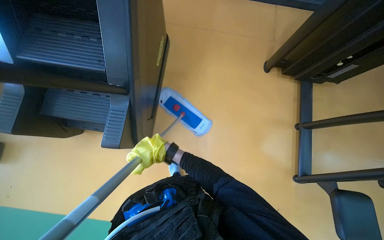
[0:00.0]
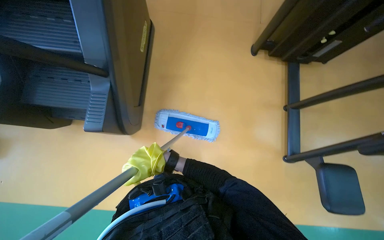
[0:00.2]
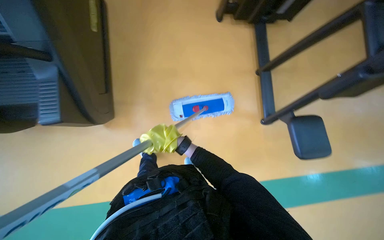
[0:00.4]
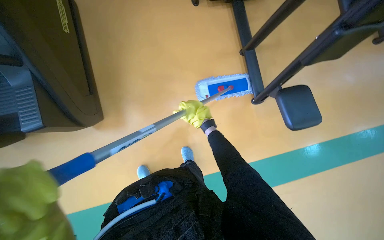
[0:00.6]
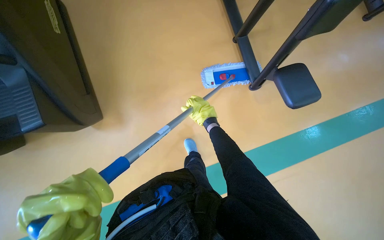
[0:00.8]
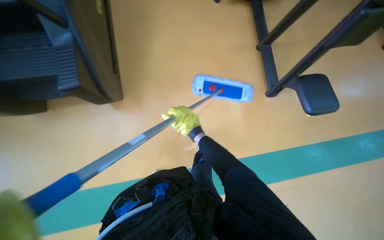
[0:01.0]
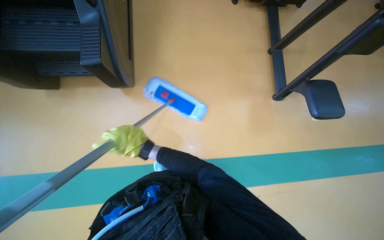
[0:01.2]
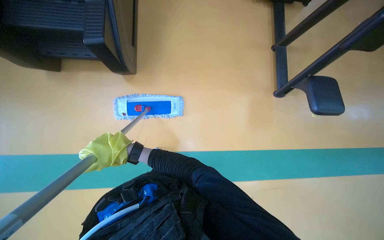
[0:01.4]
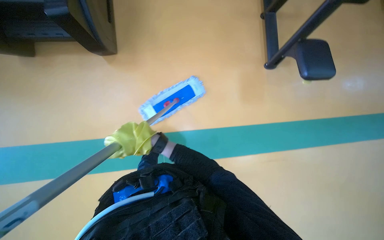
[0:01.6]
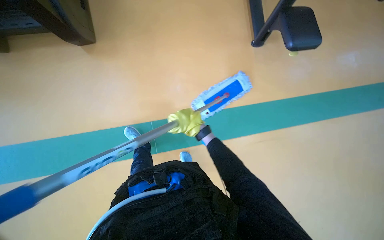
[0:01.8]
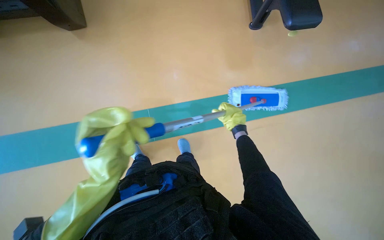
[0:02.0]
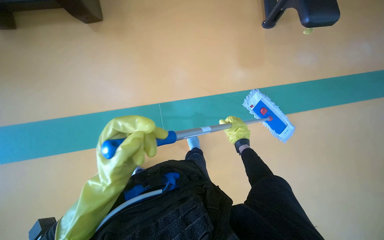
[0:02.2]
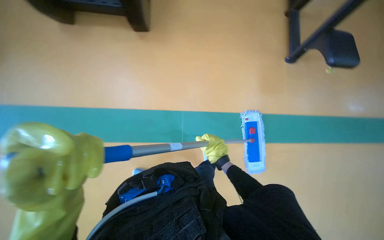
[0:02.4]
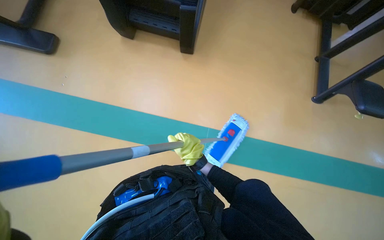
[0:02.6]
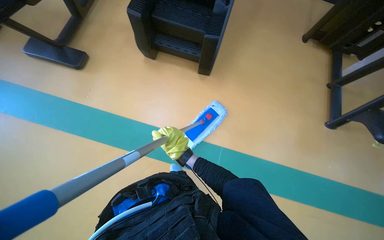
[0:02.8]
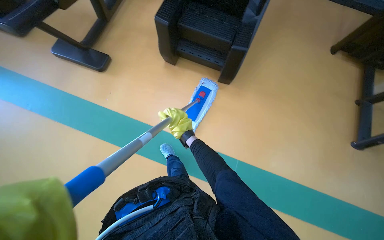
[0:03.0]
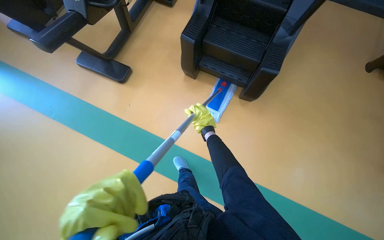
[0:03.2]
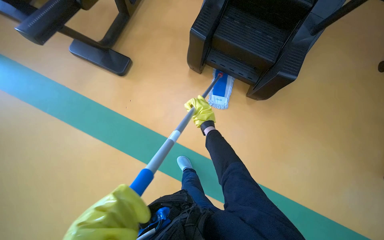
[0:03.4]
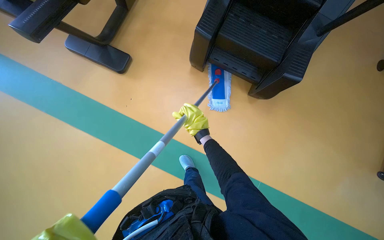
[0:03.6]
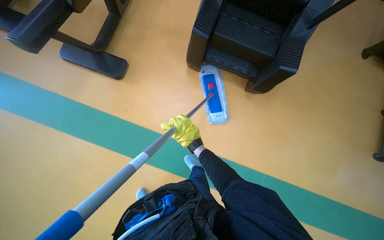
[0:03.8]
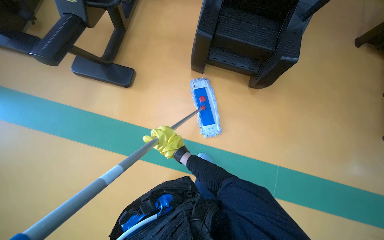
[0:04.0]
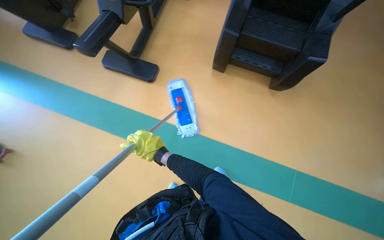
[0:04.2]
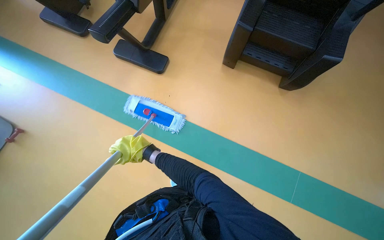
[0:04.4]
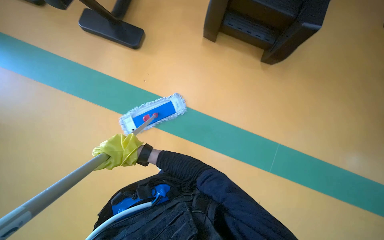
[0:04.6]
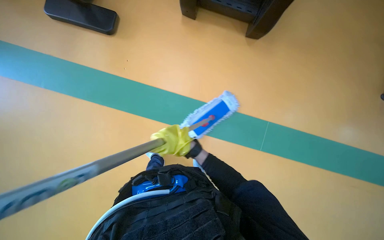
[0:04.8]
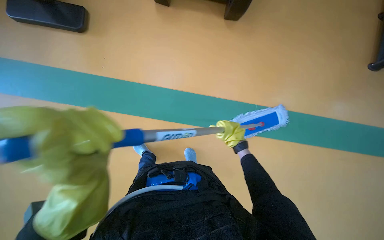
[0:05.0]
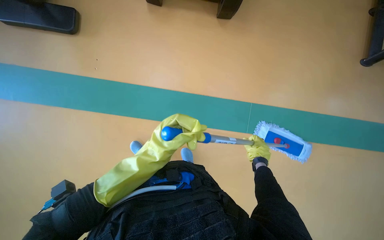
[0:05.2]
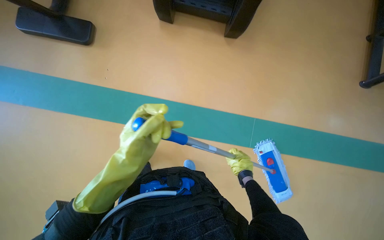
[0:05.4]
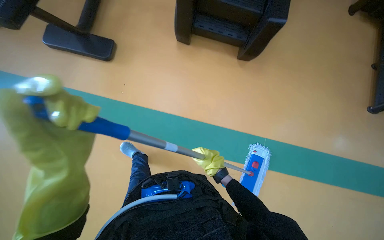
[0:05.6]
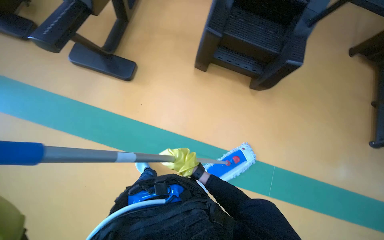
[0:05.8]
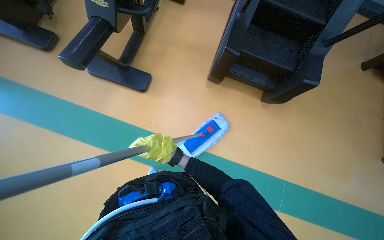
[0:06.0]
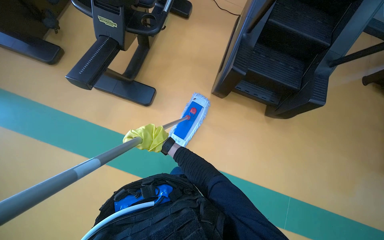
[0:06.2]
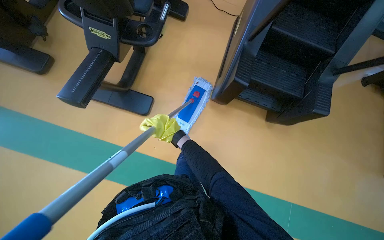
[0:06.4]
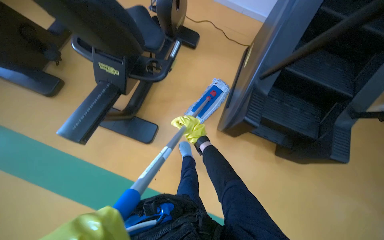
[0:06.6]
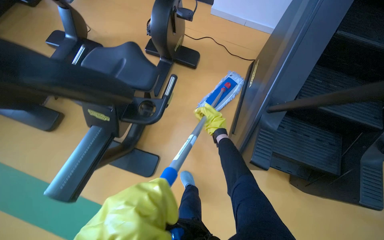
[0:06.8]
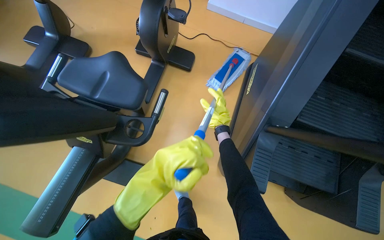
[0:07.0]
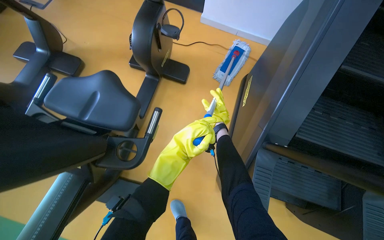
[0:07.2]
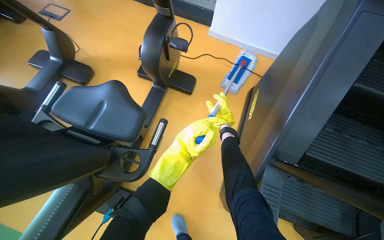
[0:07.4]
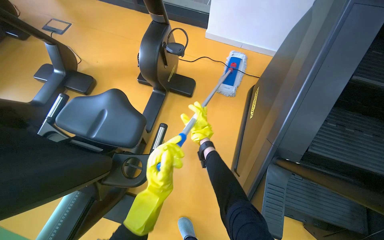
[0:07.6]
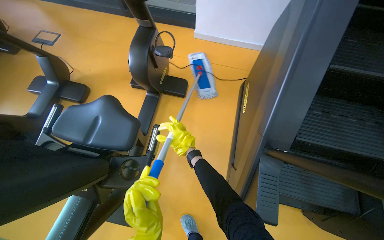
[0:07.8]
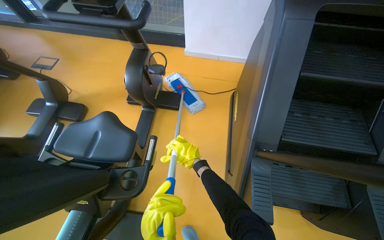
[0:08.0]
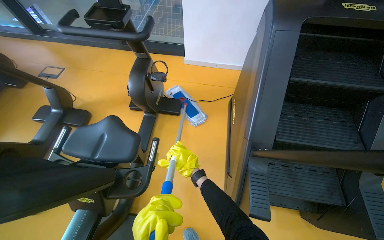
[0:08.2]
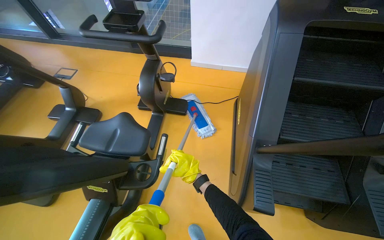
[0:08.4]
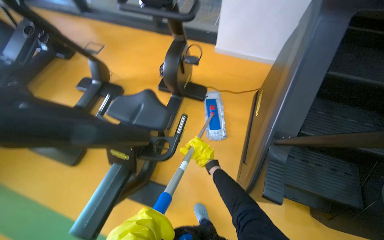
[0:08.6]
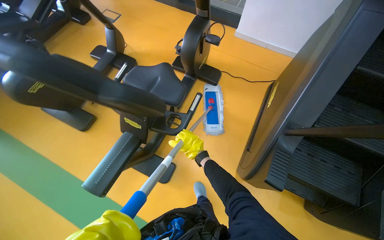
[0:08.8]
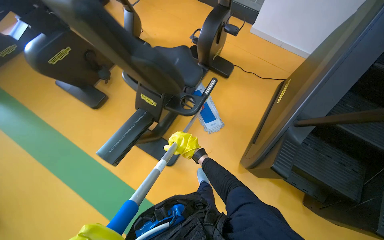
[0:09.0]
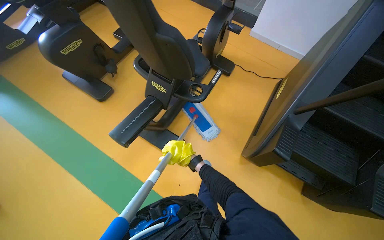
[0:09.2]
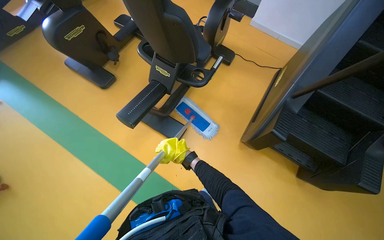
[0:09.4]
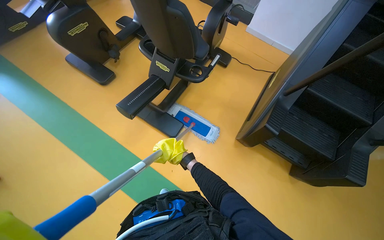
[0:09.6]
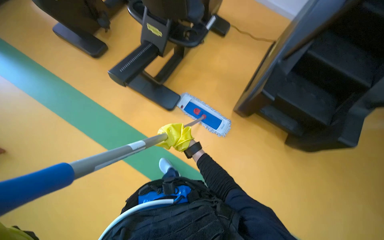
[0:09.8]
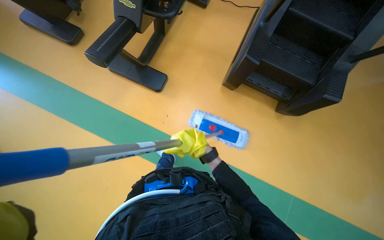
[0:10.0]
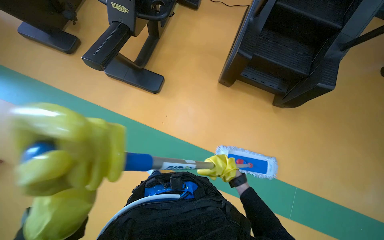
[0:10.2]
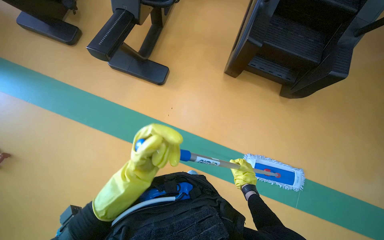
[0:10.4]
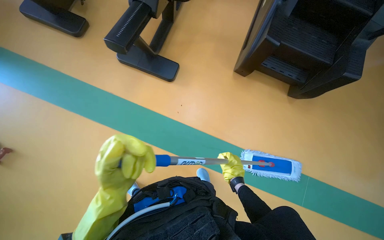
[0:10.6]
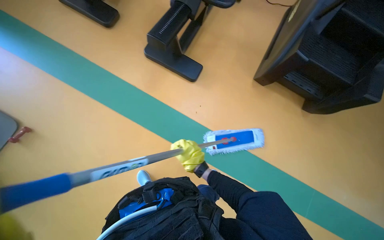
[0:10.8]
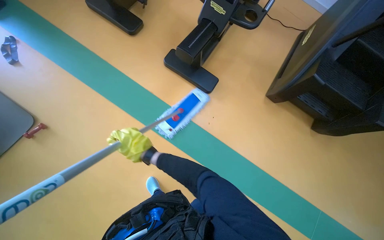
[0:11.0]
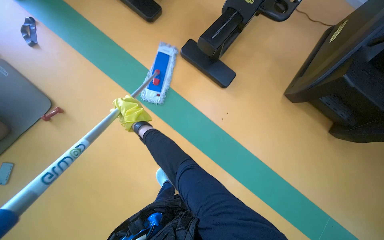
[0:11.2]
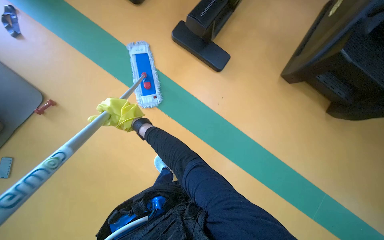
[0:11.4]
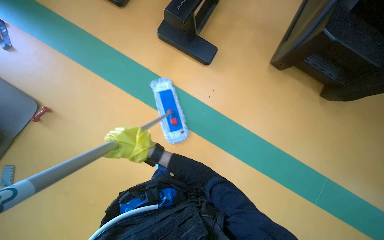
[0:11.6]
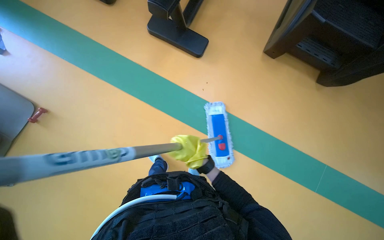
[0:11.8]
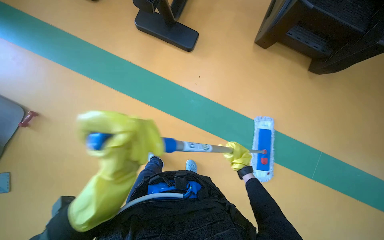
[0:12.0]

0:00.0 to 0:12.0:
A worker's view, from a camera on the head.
Job: mopping floor.
The whole recording: Mopping gym floor. The worker mops the gym floor with a flat mop.
0:00.0 to 0:01.6: The view tips downward by approximately 15 degrees.
0:03.0 to 0:04.4: The camera is carried some 50 cm.
0:04.4 to 0:06.0: The wearer moves to the left, roughly 40 cm.
0:06.0 to 0:07.6: The wearer moves roughly 90 cm.
0:07.6 to 0:09.0: The camera travels some 40 cm.
0:09.0 to 0:10.4: The camera travels approximately 60 cm.
0:10.4 to 0:12.0: The right hand travels to the left and back again, approximately 90 cm each way.

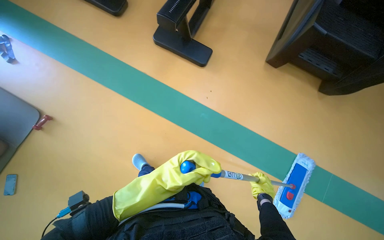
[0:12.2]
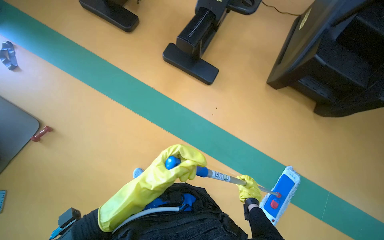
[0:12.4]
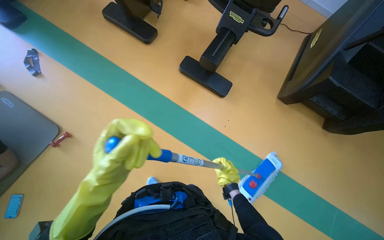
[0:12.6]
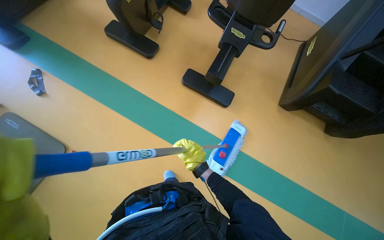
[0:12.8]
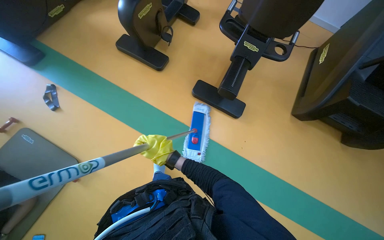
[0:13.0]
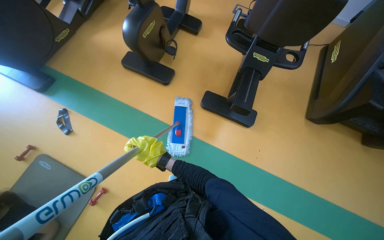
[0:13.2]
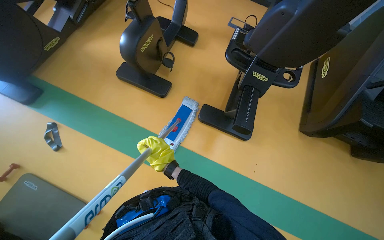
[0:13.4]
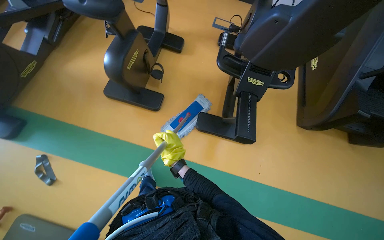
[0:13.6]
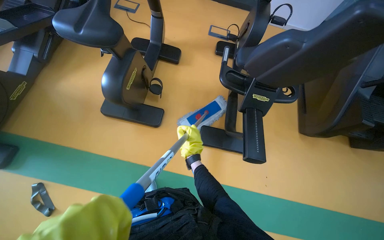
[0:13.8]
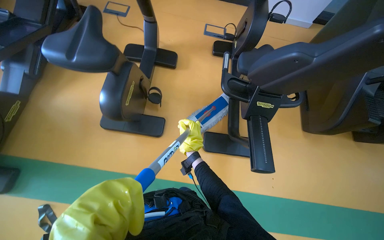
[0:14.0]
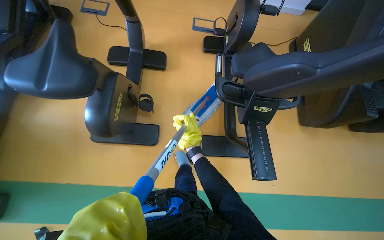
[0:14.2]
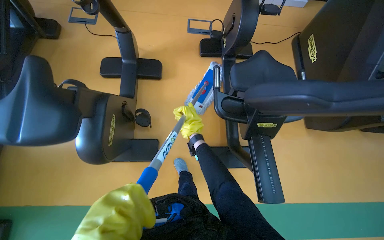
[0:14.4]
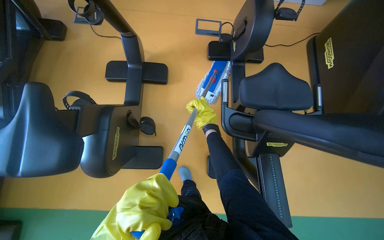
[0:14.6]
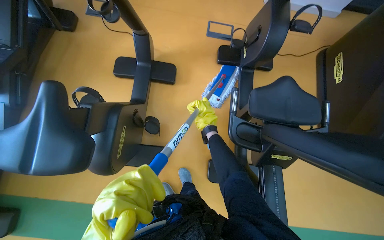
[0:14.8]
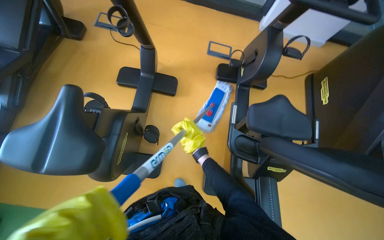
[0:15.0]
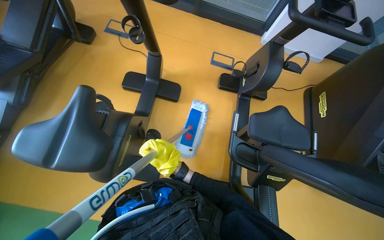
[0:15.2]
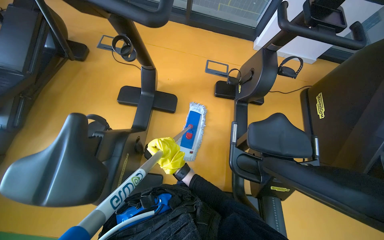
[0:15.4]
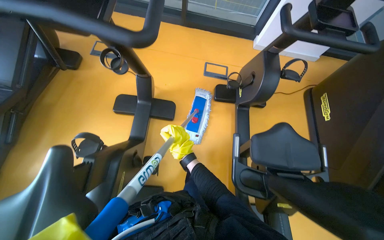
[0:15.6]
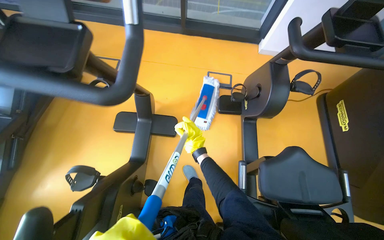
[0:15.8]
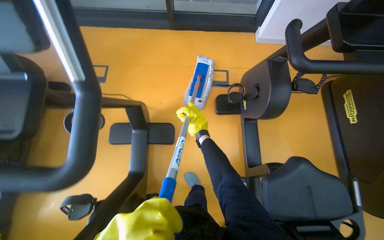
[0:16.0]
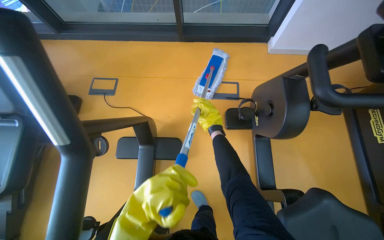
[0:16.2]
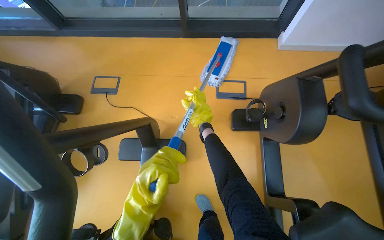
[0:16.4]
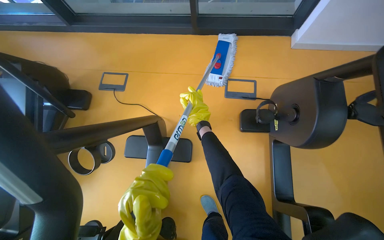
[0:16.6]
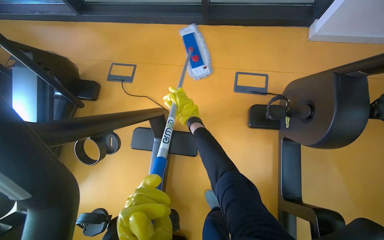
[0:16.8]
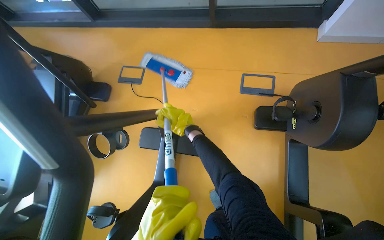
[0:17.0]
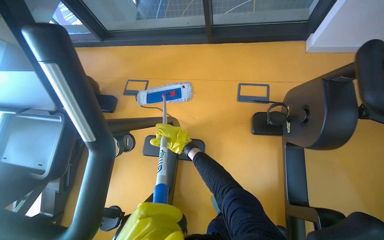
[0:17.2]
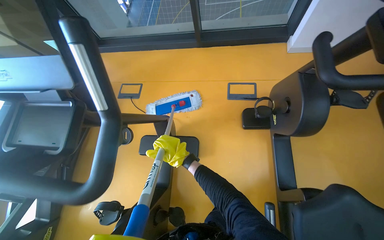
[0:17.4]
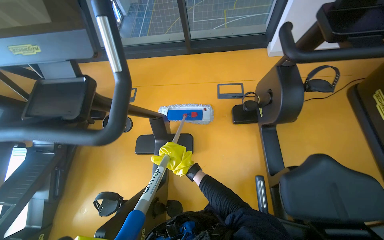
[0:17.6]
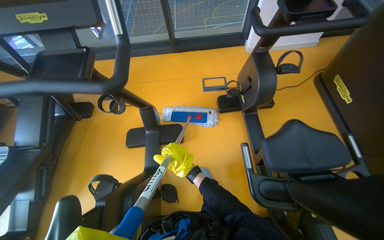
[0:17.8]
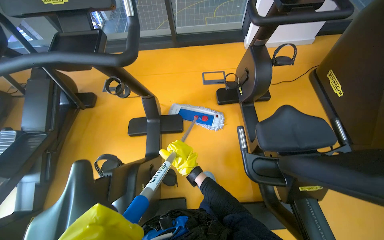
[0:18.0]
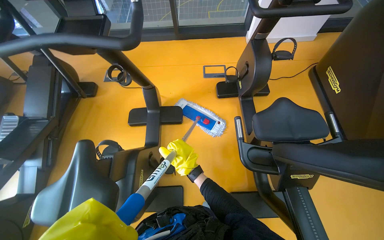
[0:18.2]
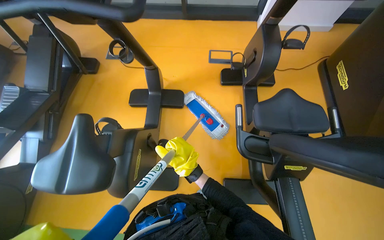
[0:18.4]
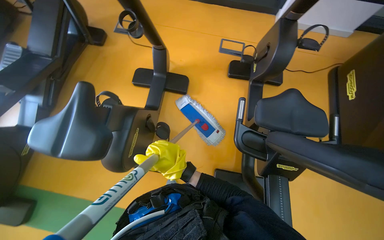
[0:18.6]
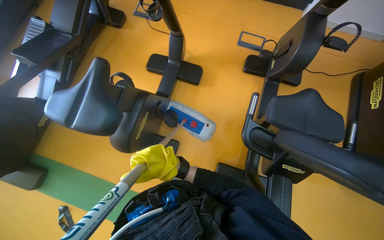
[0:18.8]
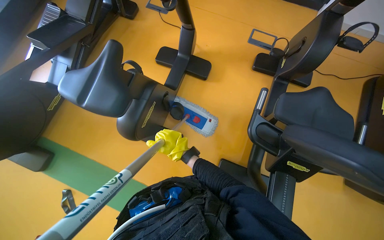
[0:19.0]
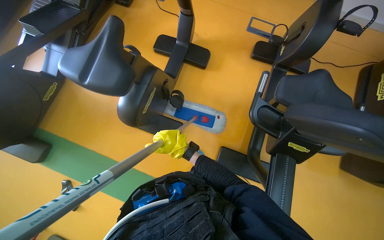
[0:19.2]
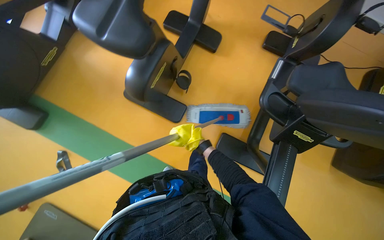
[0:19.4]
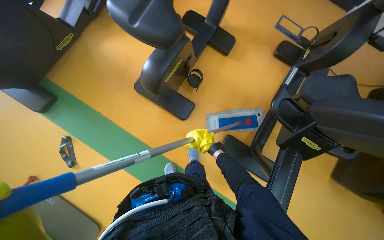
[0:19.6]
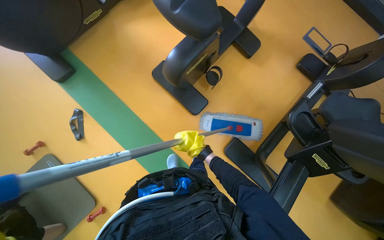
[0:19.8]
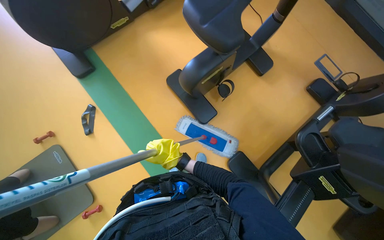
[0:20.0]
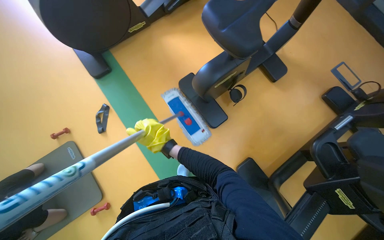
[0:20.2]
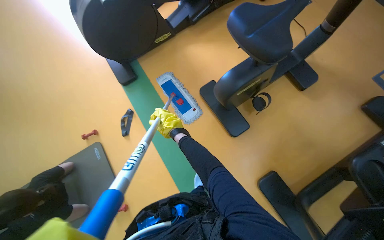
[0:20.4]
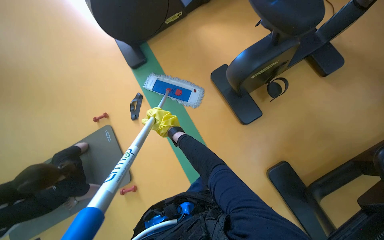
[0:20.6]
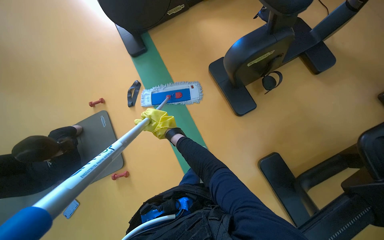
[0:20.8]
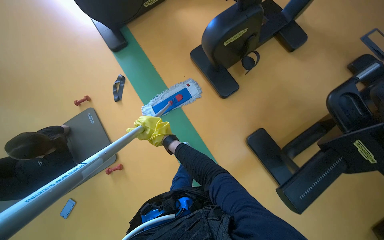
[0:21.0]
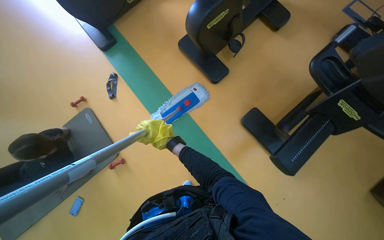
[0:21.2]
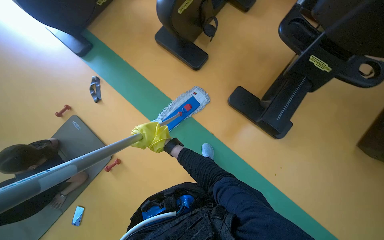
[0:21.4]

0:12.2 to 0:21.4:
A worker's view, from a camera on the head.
Job: mopping floor.
The whole recording: Mopping gym floor. The worker mops the gym floor with a flat mop.
0:13.8 to 0:15.2: The wearer moves roughly 50 cm.
0:15.2 to 0:16.8: The camera is carried about 70 cm.
0:16.8 to 0:18.4: The camera travels approximately 70 cm.
0:18.4 to 0:19.8: The wearer moves about 40 cm. The scene rotates clockwise by some 40 degrees.
0:19.8 to 0:21.4: The camera is carried some 50 cm.
